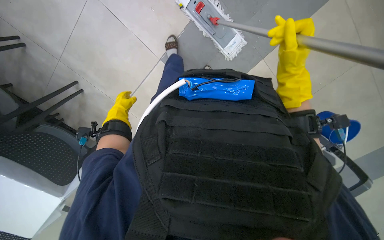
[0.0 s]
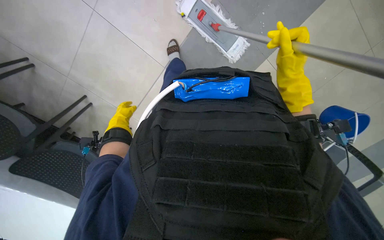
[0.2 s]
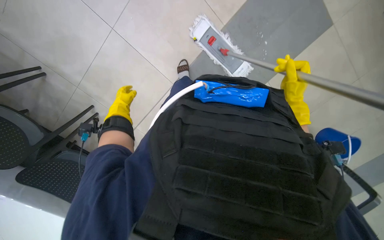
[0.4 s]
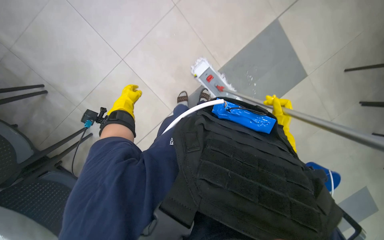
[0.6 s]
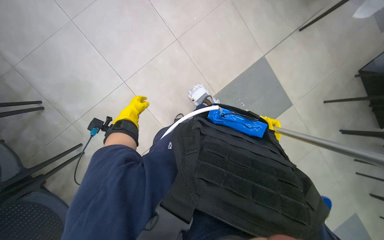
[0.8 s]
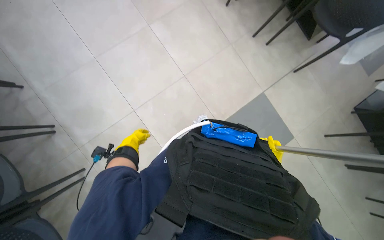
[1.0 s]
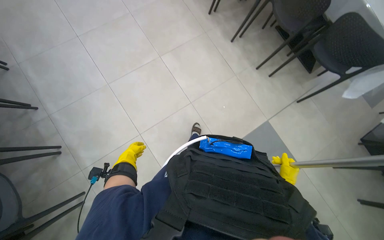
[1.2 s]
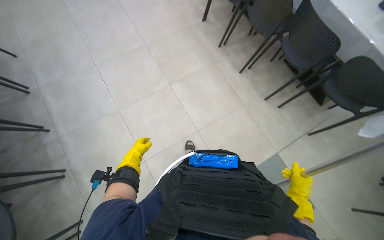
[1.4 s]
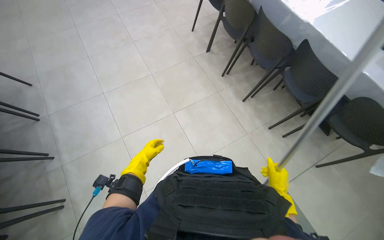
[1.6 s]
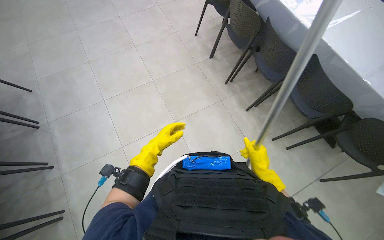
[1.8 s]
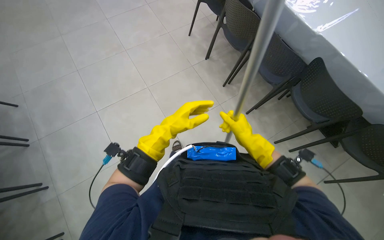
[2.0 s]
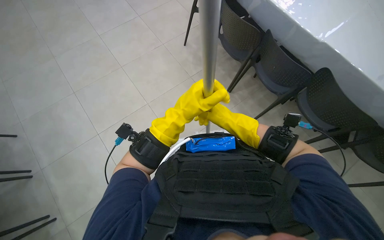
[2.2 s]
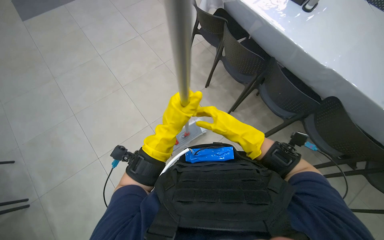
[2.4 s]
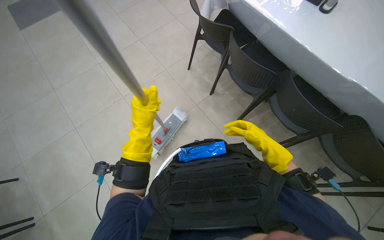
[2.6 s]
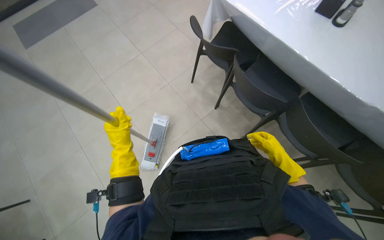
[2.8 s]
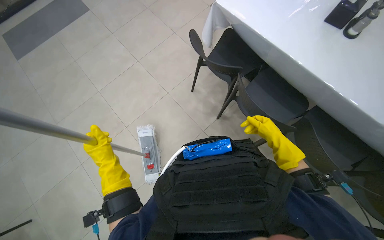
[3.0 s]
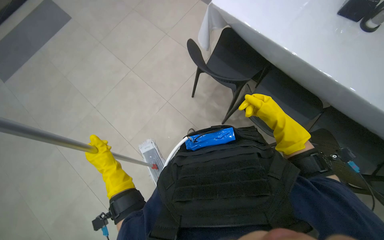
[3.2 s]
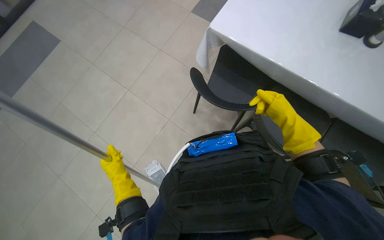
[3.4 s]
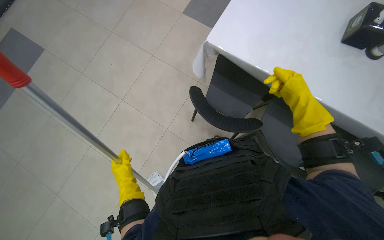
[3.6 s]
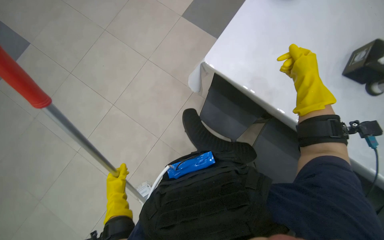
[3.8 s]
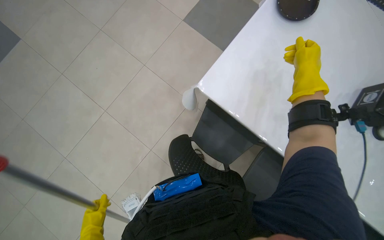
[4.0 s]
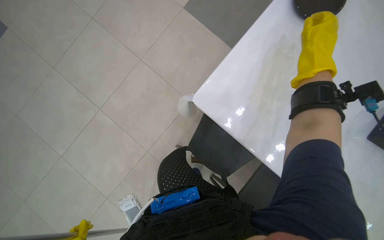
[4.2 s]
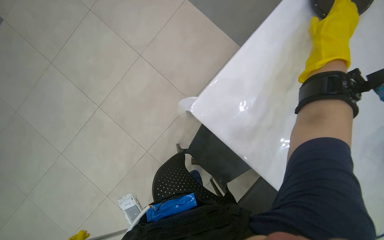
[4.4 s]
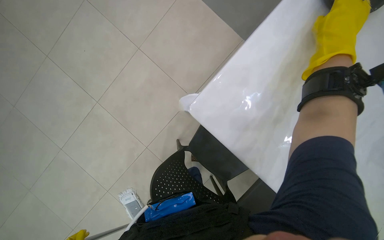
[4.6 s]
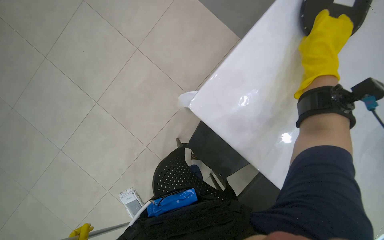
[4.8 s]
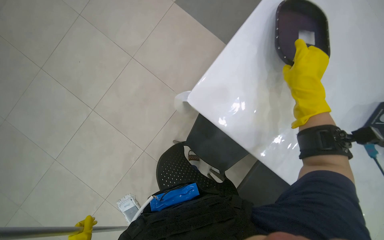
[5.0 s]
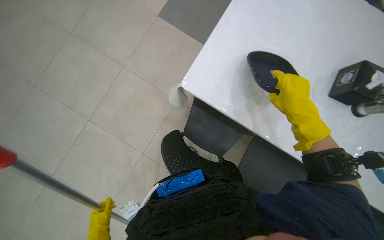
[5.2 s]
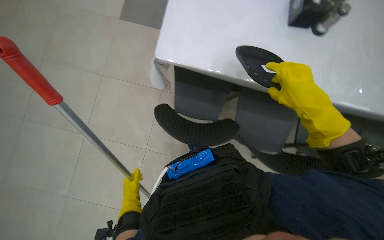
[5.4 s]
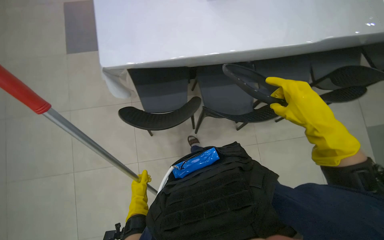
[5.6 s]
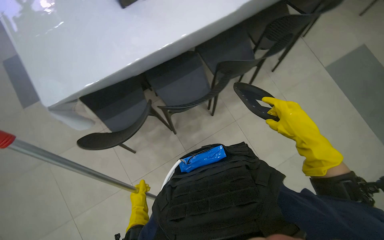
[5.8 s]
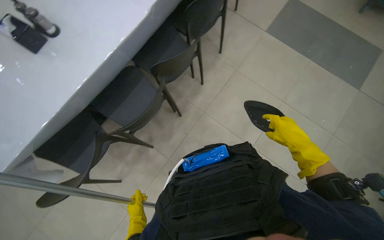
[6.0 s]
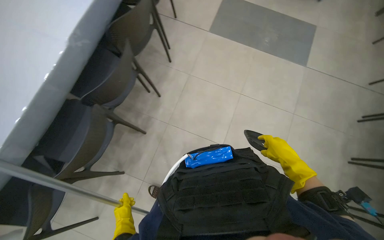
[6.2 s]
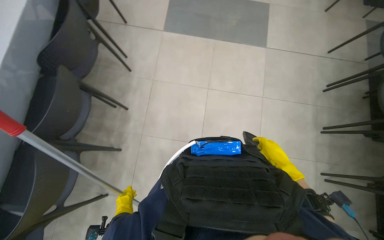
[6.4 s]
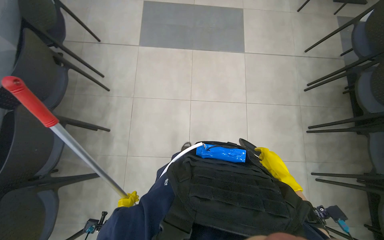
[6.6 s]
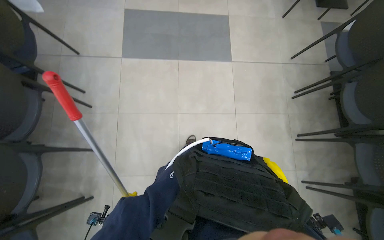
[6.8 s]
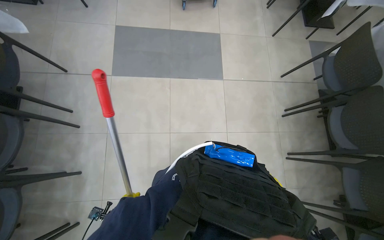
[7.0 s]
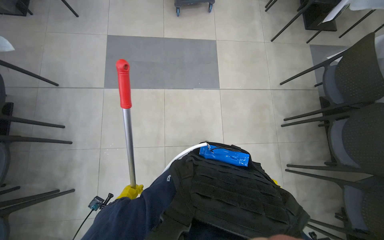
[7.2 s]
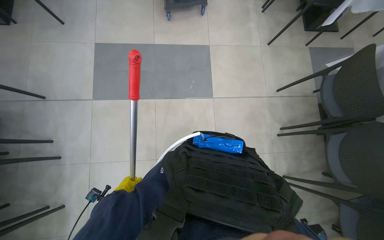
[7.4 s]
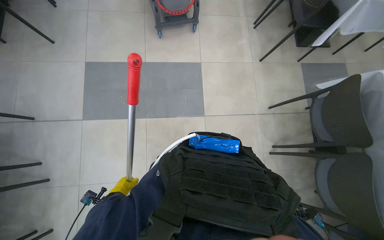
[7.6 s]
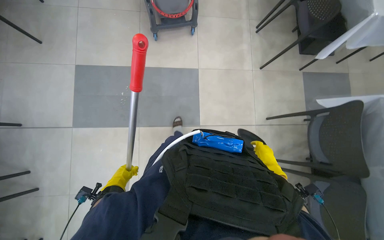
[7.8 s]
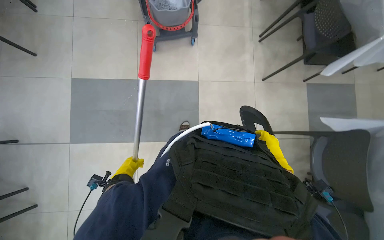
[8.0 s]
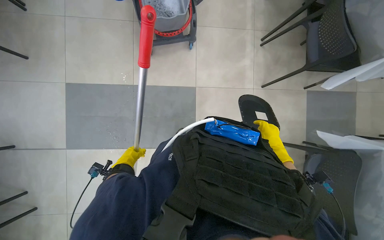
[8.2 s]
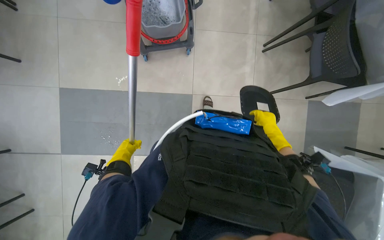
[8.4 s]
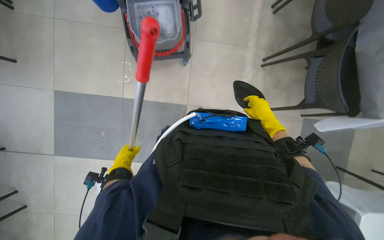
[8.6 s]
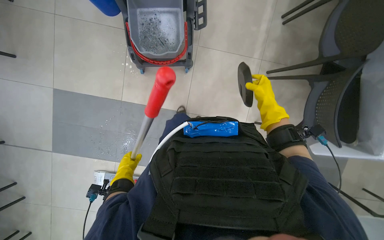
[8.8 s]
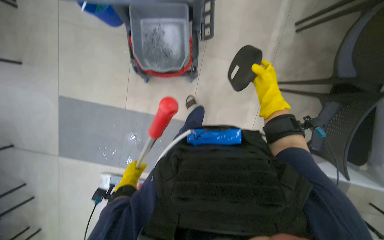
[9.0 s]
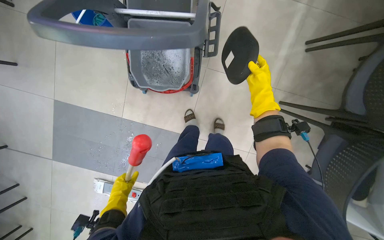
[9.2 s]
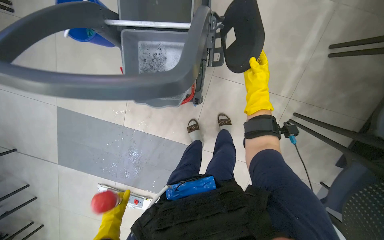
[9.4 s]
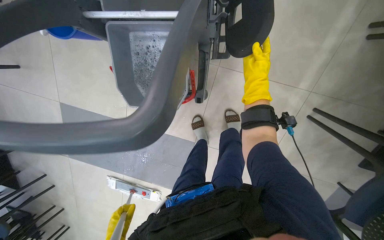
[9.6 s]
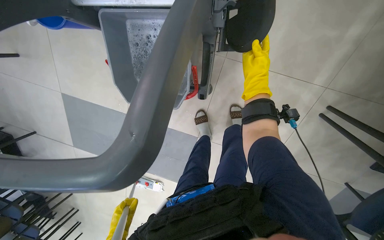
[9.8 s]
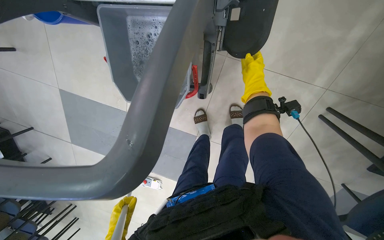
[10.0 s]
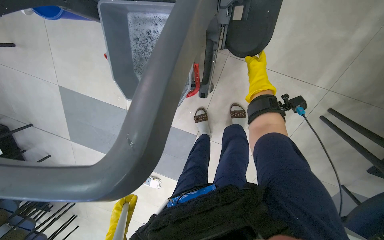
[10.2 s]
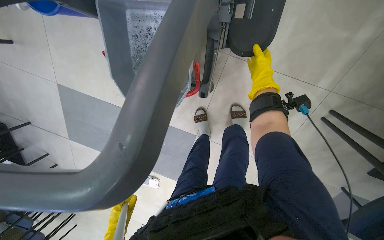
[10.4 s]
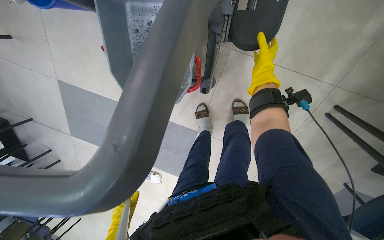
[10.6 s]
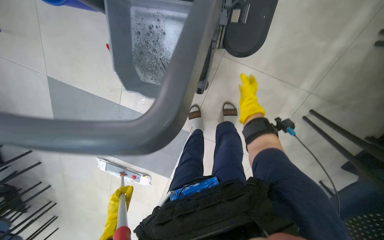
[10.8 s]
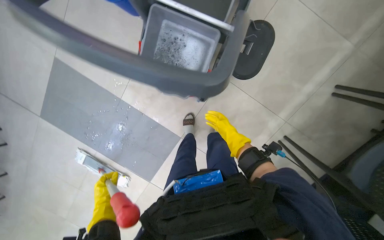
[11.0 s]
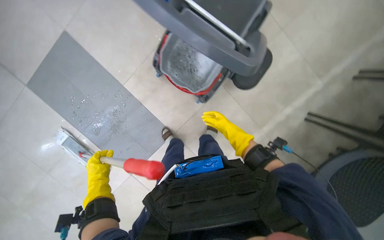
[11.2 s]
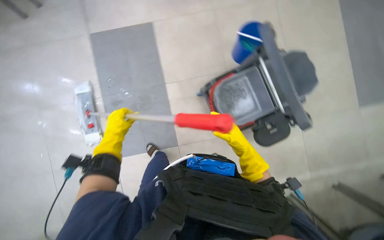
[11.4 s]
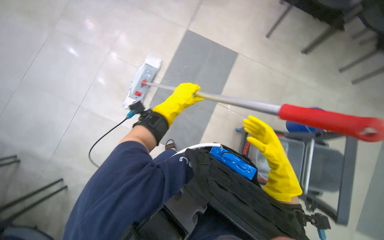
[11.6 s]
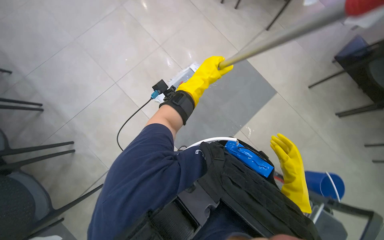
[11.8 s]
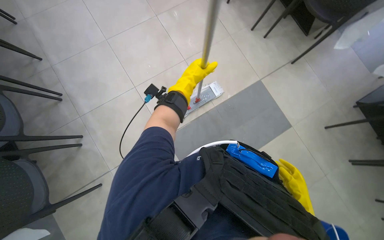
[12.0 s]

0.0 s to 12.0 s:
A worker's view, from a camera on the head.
Job: mopping floor.
The whole recording: Mopping the floor. The worker mops the floor with a mop, periodically dipping it into a bucket on a cleaning cart.
0.0 to 1.6 s: The view tips upward by roughly 70 degrees.
3.0 to 4.4 s: The right hand is displaced up the picture by approximately 50 cm.
4.4 to 6.0 s: The right hand travels down the picture by some 50 cm.
6.0 to 7.6 s: The head travels approximately 1.5 m. Everything in view rotates some 30 degrees counterclockwise.
7.6 to 9.0 s: The camera travels about 1 m. The view tilts roughly 15 degrees downward.
9.0 to 10.4 s: The right hand is displaced up the picture by roughly 30 cm.
10.4 to 12.0 s: The head travels some 50 cm. The wearer looks about 25 degrees further upward. The scene rotates clockwise by some 85 degrees.

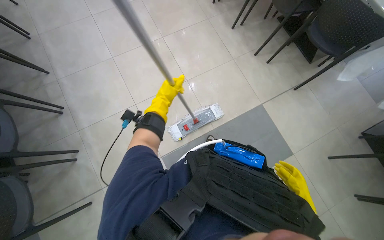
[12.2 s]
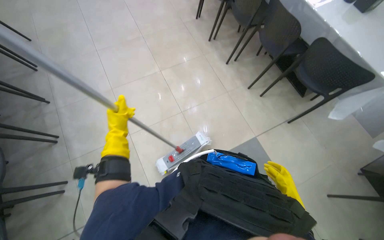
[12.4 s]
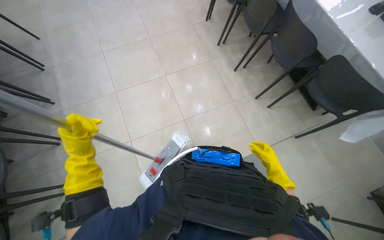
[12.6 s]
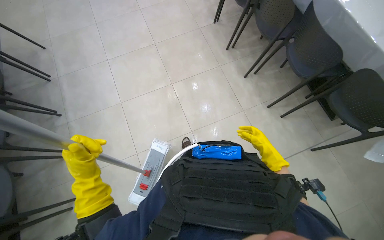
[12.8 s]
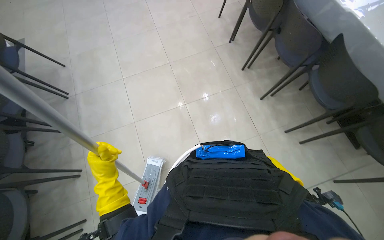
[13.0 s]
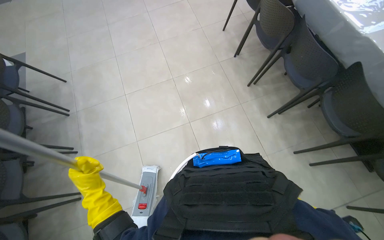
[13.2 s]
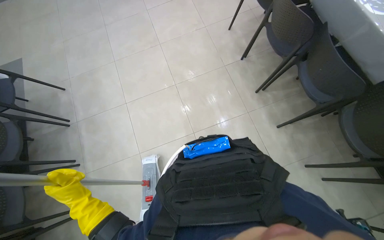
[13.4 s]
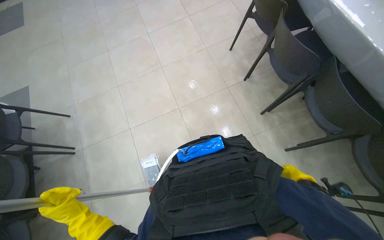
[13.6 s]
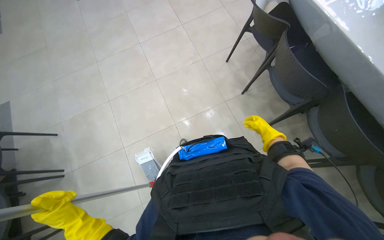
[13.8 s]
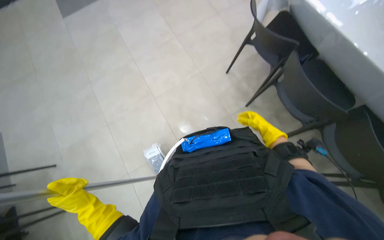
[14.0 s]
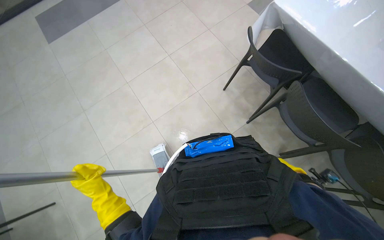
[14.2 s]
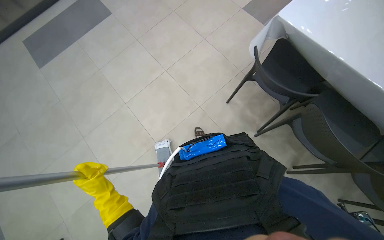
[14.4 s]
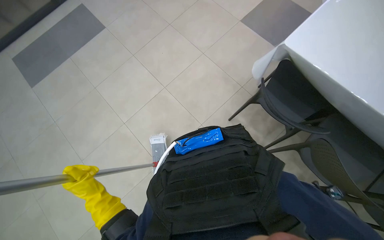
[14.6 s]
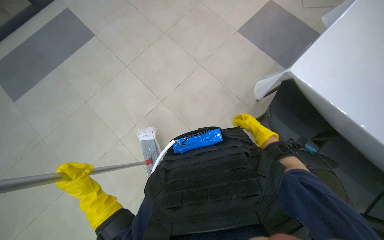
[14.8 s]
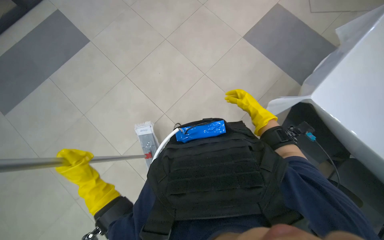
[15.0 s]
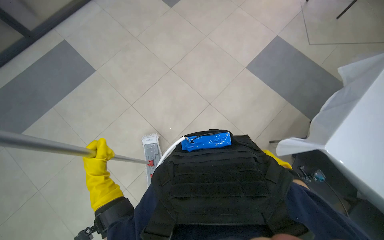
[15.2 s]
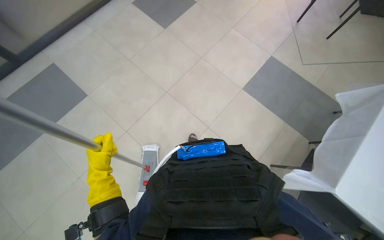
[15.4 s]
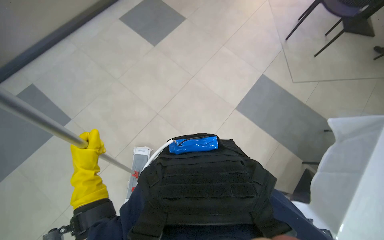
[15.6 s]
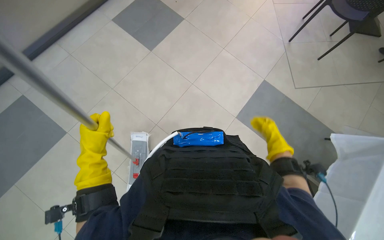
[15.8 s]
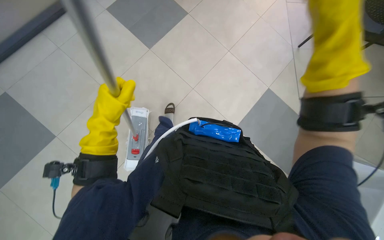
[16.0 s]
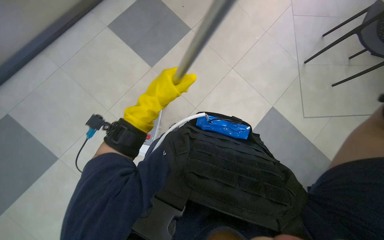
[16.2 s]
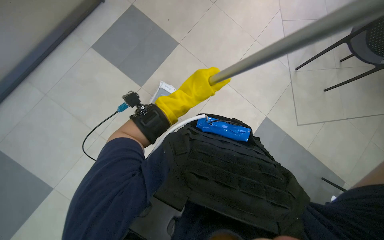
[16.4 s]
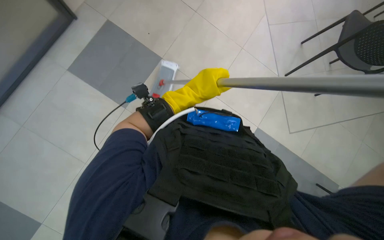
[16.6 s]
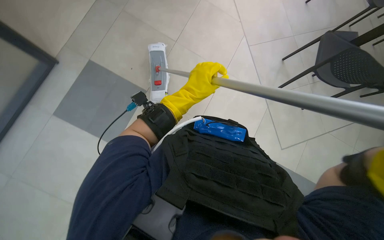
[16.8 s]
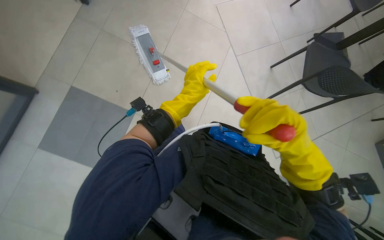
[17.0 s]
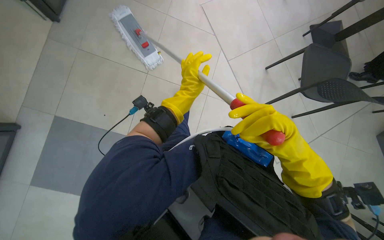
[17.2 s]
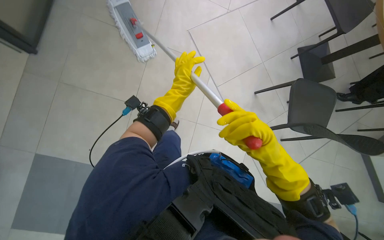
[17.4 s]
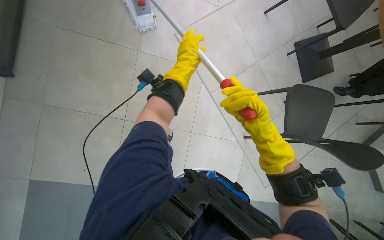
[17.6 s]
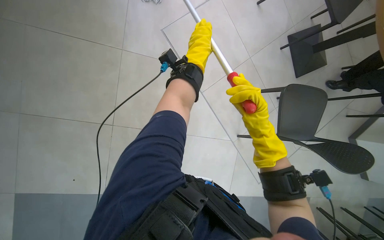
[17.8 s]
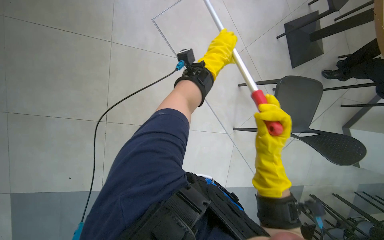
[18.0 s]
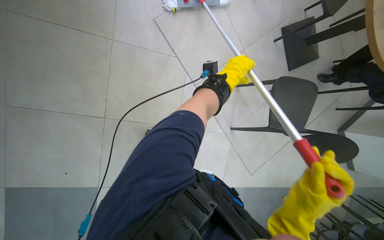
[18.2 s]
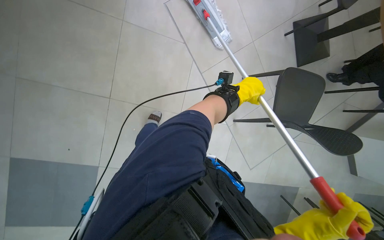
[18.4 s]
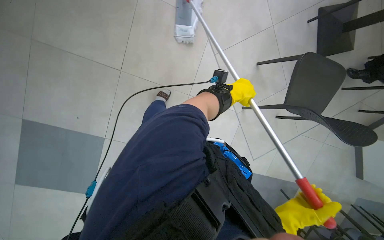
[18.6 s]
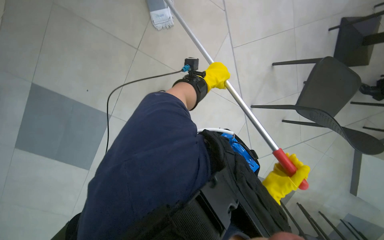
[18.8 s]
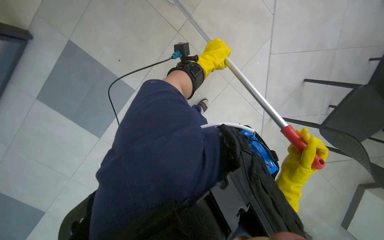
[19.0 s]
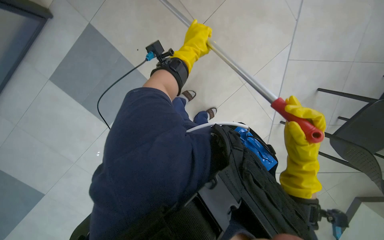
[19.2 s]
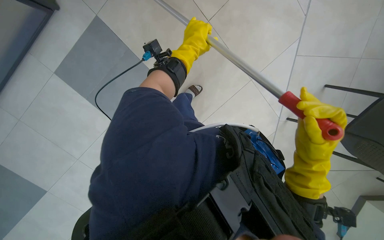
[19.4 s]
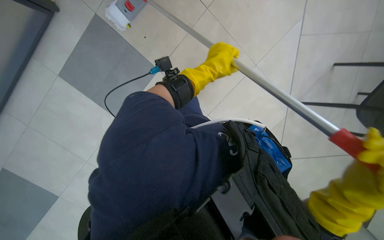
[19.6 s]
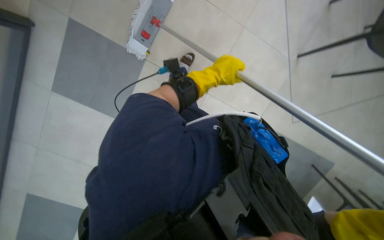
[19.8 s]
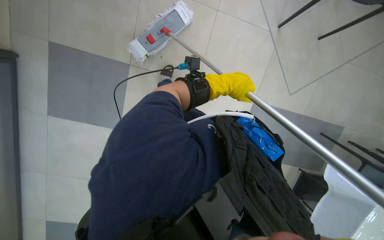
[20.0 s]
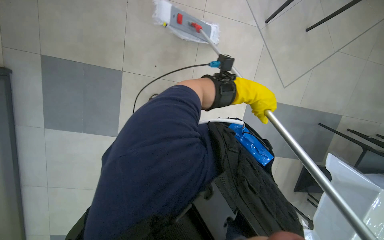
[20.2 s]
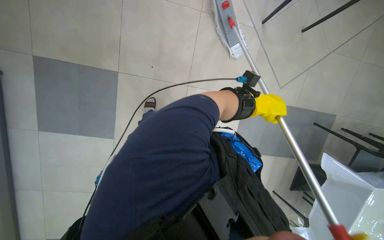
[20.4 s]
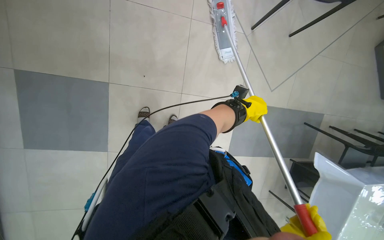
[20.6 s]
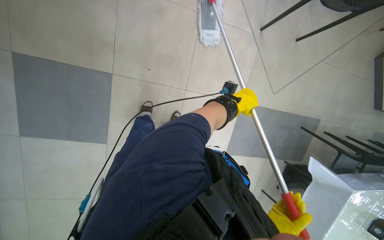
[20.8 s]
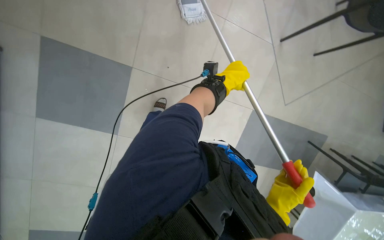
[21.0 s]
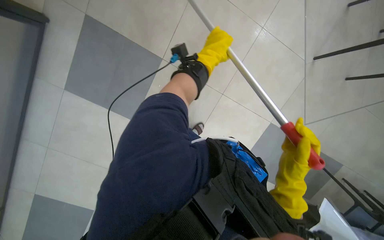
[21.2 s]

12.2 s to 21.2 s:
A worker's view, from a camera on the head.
Job: mopping floor.
The whole recording: Mopping the floor. The worker mops the floor with a mop, periodically dipping it into a bucket on a cleaning cart.
12.2 to 13.8 s: The head travels some 1.5 m.
13.8 to 15.2 s: The right hand shifts roughly 20 cm to the left, and reaches about 5 cm down the picture, then returns; the left hand moves up the picture, approximately 50 cm.
15.2 to 16.6 s: The left hand heads up the picture and to the right, covering some 35 cm.
16.6 to 18.2 s: The left hand moves to the right, farther from the camera and up the picture, roughly 25 cm.
